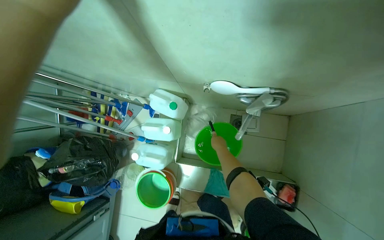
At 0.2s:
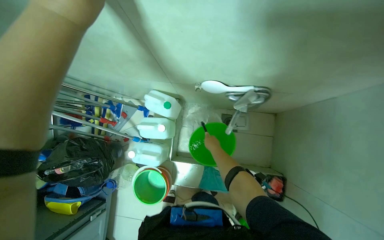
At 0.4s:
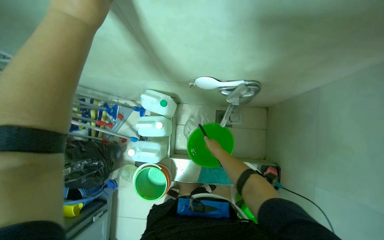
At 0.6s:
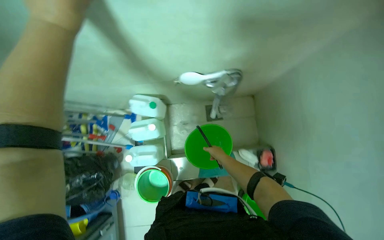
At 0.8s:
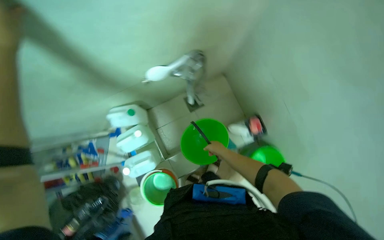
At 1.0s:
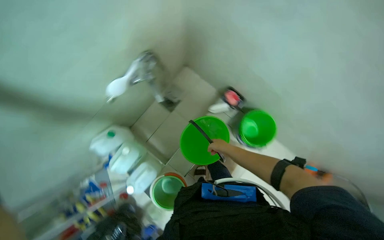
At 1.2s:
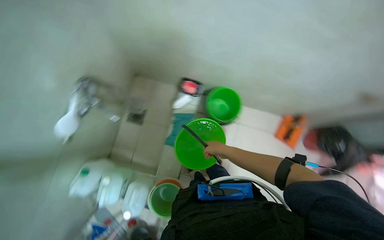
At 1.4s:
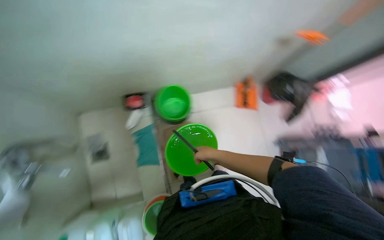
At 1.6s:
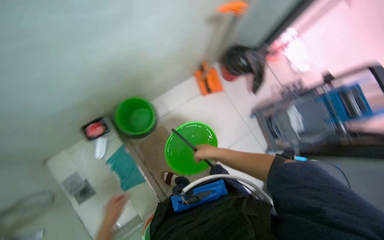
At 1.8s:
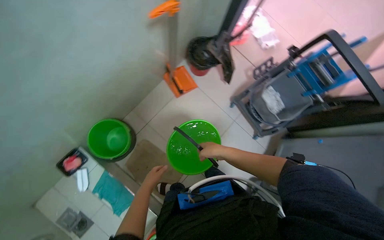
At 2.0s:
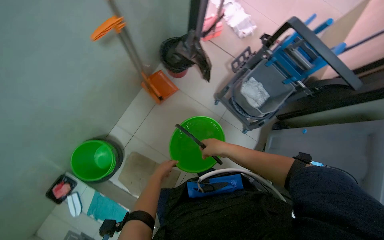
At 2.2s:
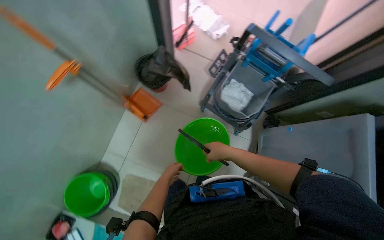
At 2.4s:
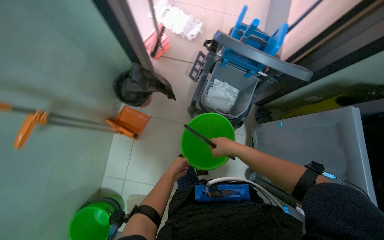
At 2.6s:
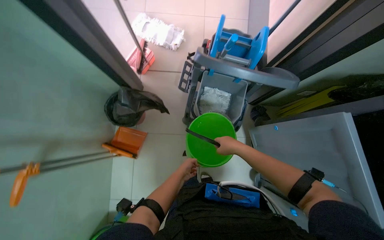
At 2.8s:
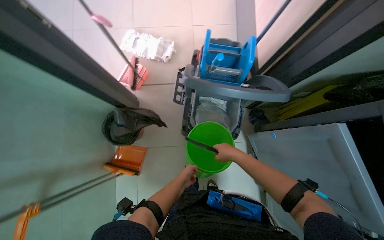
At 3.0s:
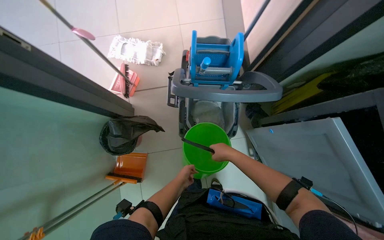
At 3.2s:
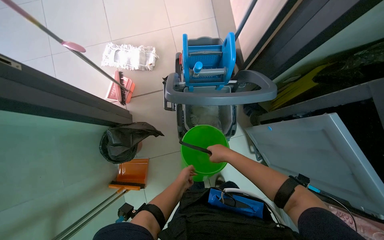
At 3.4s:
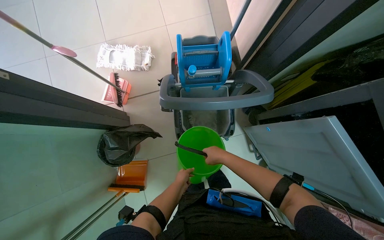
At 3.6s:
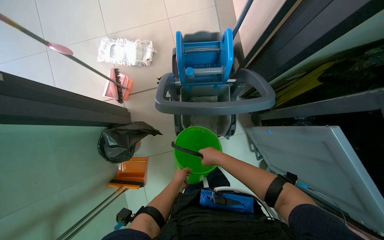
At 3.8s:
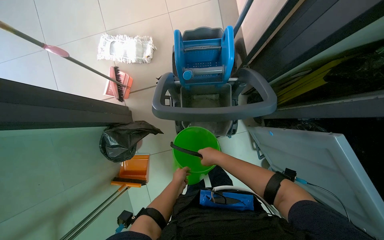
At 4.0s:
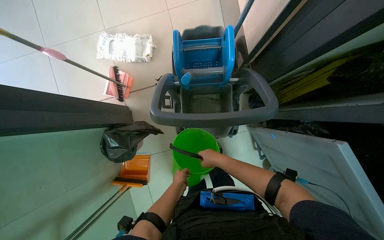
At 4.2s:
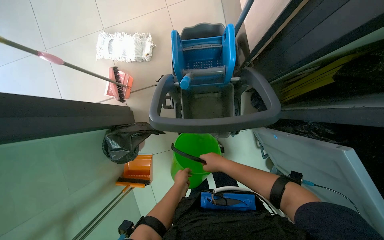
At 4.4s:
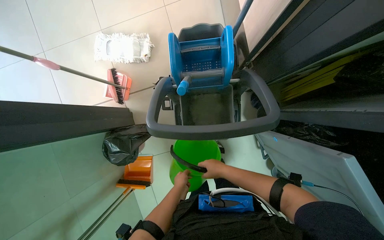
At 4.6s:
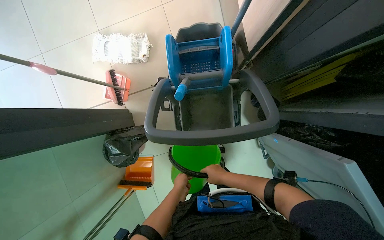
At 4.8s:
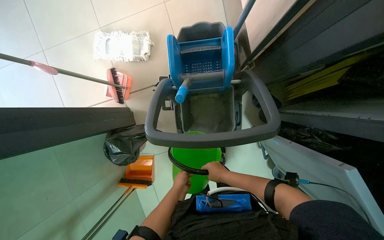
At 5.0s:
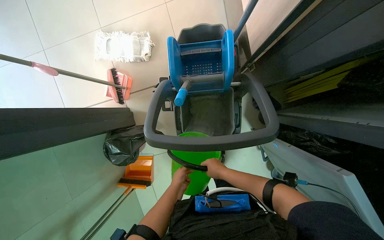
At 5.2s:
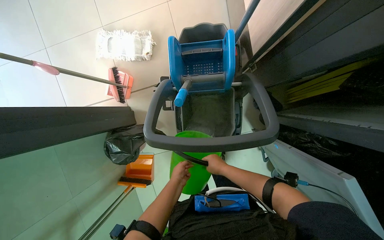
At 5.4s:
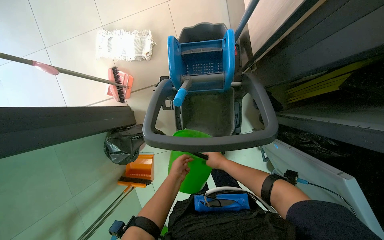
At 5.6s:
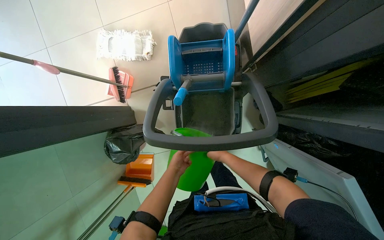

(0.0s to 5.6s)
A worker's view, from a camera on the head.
Job: preparing cleaning supplies.
The whole recording: Preparing cleaning buckets and mop. The worker wrings the mop, fills a bucket with water, and places it on the cleaning cart.
0.0s - 1.4s: The camera is carried approximately 60 cm. The head turns to the right by some 110 degrees.
1.4s - 2.8s: The camera travels some 1 m. Everything in view rotates some 80 degrees counterclockwise.
4.2s - 5.6s: The right hand moves farther from the camera, some 10 cm.

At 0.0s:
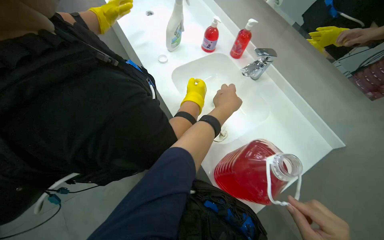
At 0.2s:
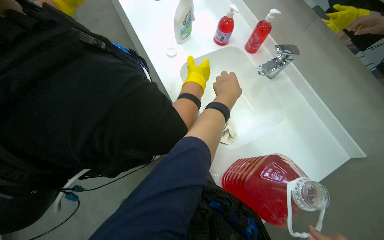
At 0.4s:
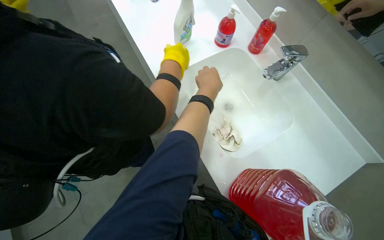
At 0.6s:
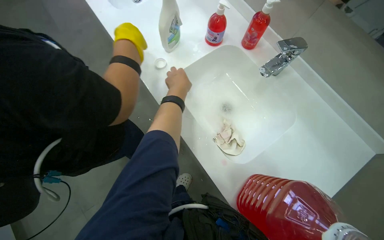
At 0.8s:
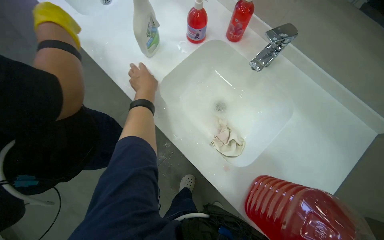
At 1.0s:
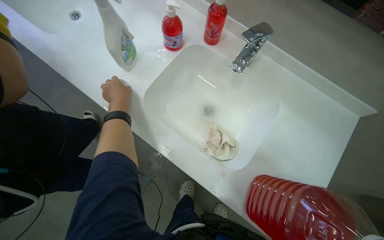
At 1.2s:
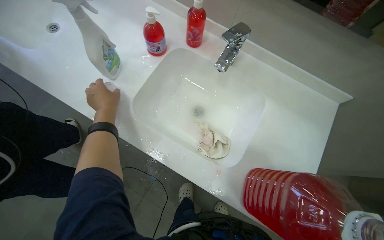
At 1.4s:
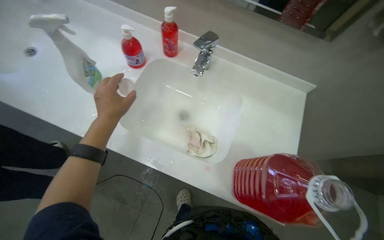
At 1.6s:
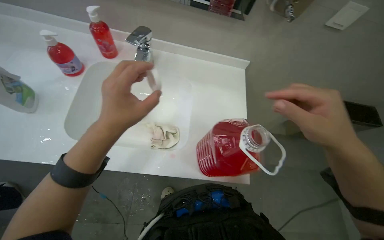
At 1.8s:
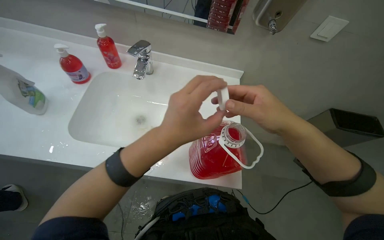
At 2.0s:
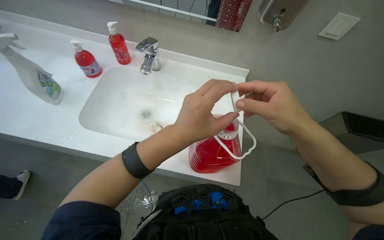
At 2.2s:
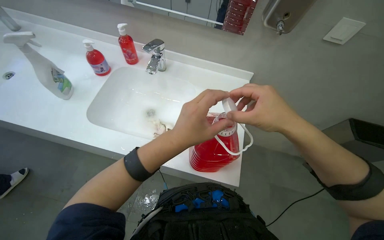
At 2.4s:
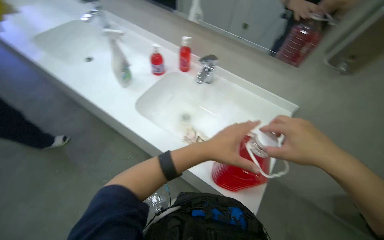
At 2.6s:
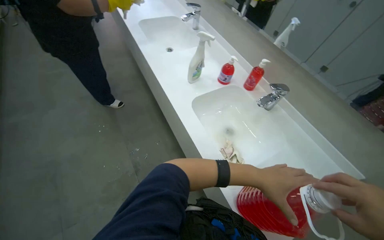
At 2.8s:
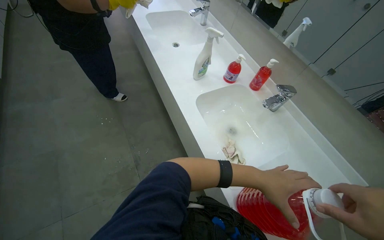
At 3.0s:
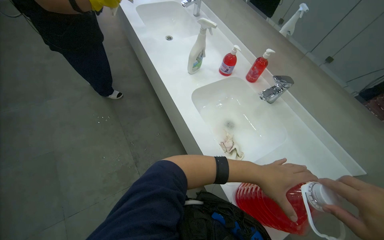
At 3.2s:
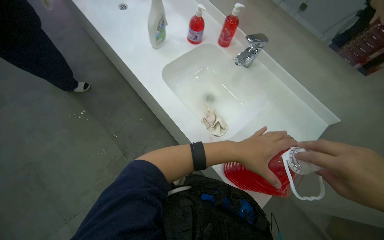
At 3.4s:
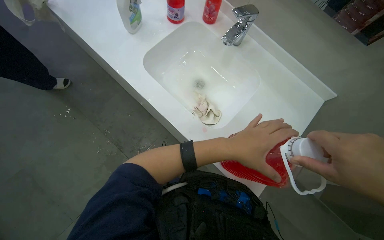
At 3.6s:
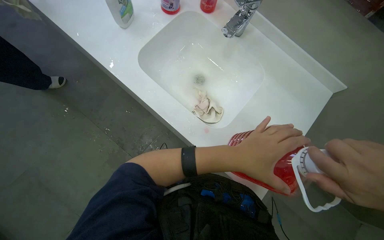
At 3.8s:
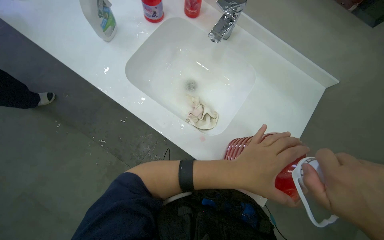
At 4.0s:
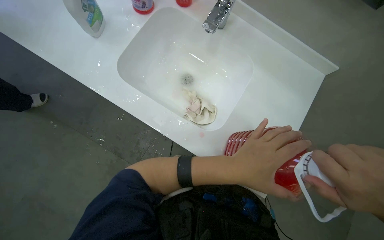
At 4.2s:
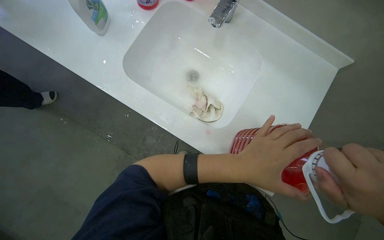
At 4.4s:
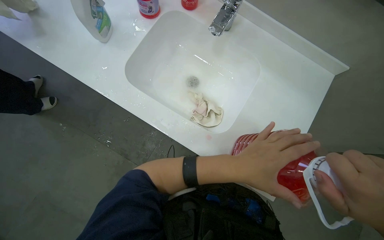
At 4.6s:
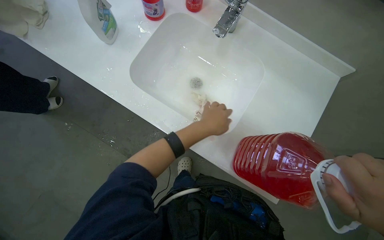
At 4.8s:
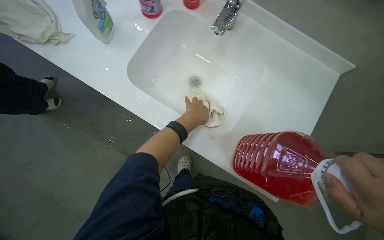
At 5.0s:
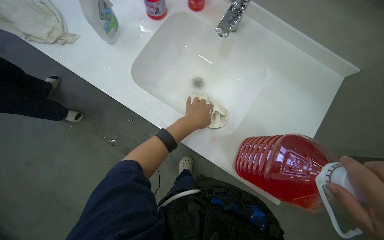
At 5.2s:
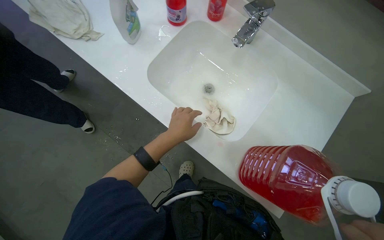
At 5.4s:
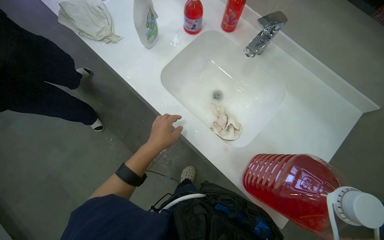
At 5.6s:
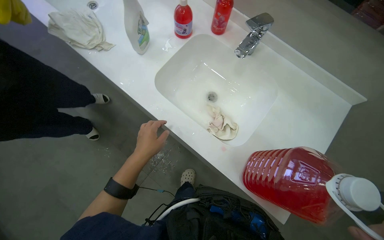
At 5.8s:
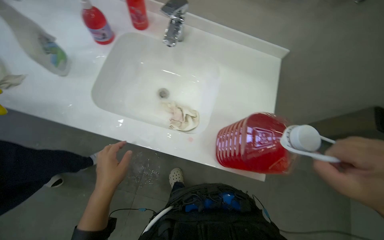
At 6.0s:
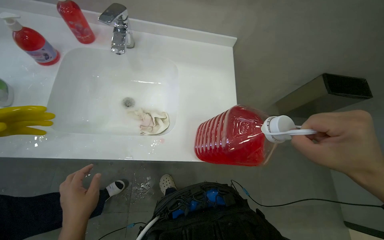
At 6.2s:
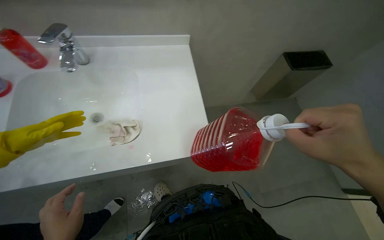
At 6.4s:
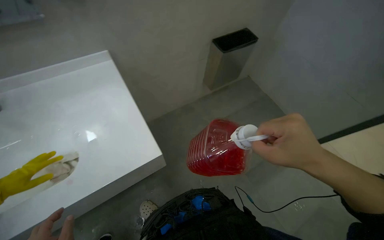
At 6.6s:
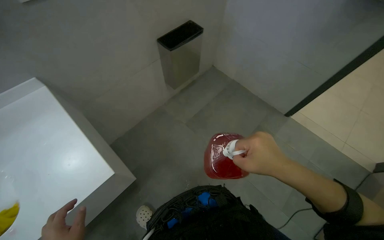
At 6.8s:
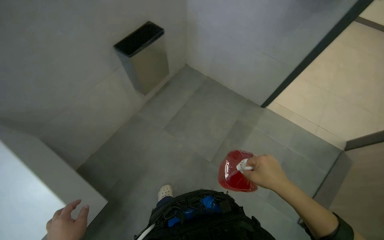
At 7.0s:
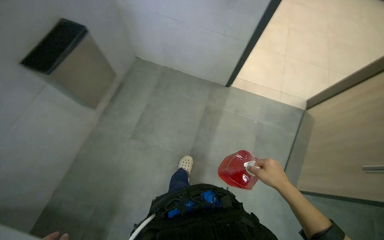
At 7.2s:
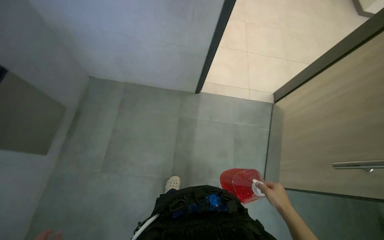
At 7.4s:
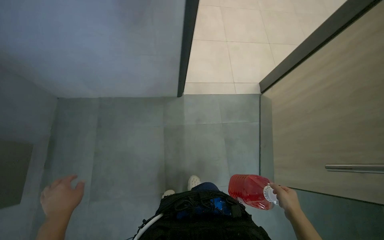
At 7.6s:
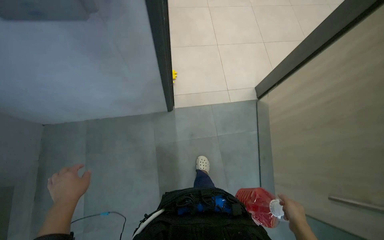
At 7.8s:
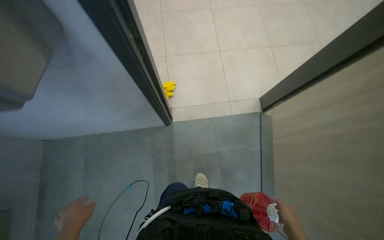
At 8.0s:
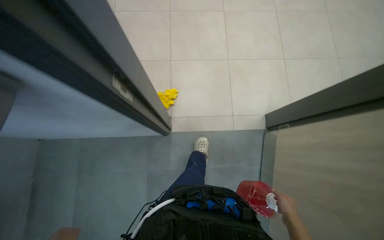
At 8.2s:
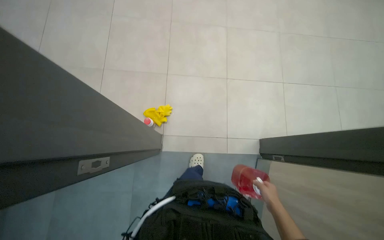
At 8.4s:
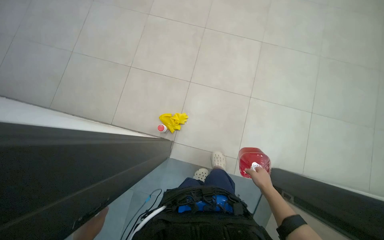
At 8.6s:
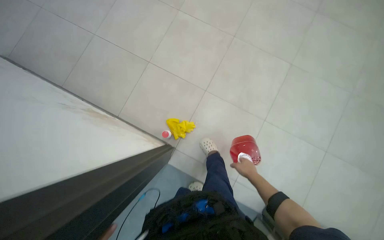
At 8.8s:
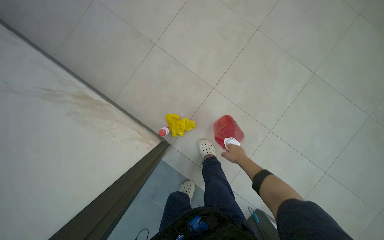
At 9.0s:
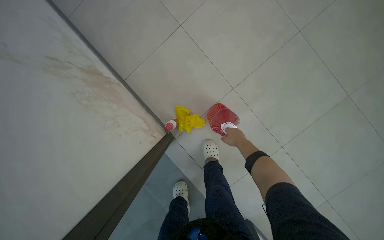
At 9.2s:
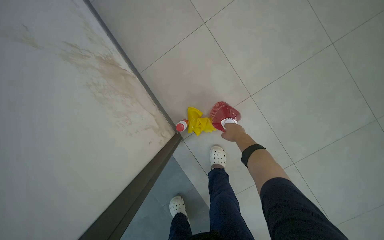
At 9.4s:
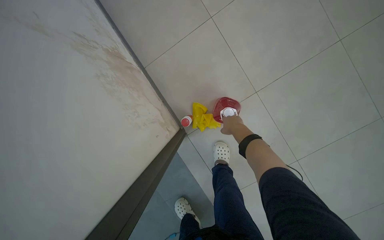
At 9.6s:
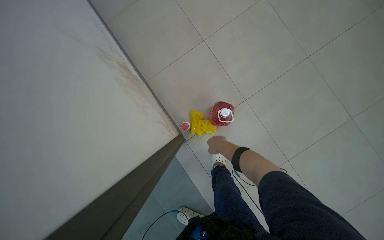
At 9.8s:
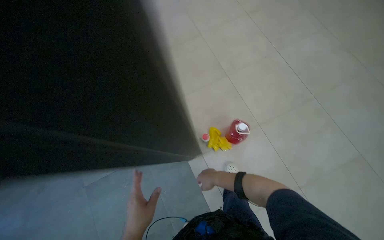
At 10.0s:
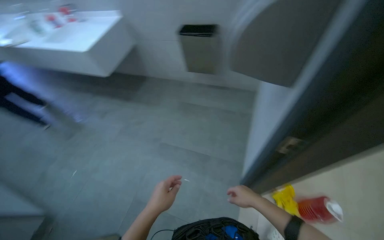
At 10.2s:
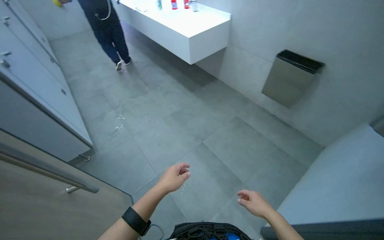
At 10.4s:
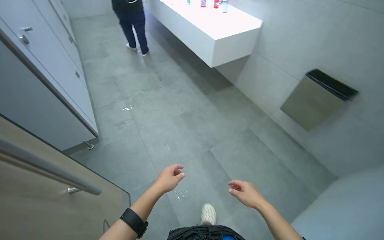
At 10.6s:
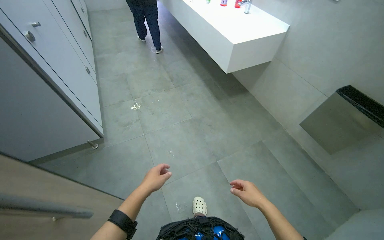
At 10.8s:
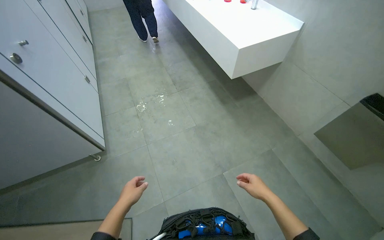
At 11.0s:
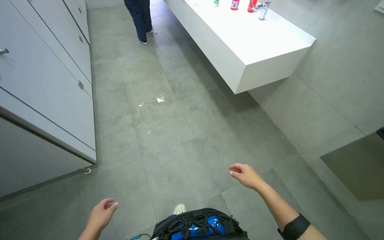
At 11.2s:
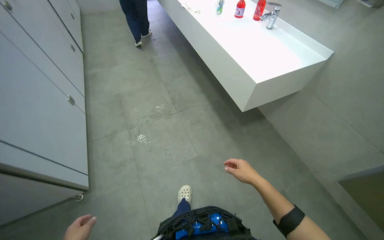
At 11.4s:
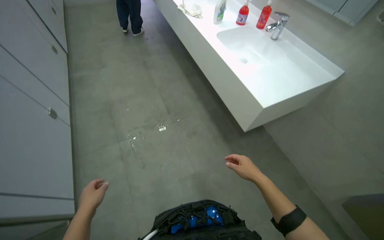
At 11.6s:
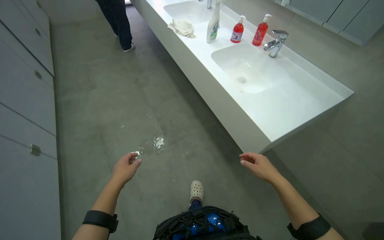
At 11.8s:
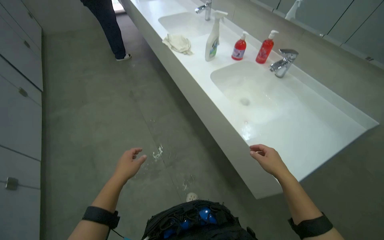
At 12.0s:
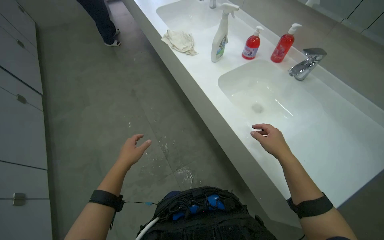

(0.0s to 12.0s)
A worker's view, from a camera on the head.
Job: preparing cleaning supplies.
The whole recording: Preparing cleaning cloth and supplies. The worker prepares a cleaning cloth by picking it up and spraying it with cleaning solution.
0.0s - 1.6s: The head turns to the right by roughly 55 degrees.
1.6s - 3.0s: The wearer looks roughly 55 degrees further to the left. The camera pitches upward, by roughly 10 degrees.
3.0s - 4.4s: The view tips downward by roughly 25 degrees. Everything in view rotates about 30 degrees counterclockwise.
4.4s - 6.0s: The wearer's head swings about 35 degrees to the right.
6.0s - 7.6s: The camera travels approximately 1 m. The head rotates some 60 degrees to the right. The wearer looks about 15 degrees further downward.
7.6s - 9.0s: The head travels roughly 1 m. The wearer looks roughly 55 degrees further to the left. The view tips downward by approximately 20 degrees.
9.0s - 10.4s: The camera travels roughly 50 cm. The wearer's head swings about 60 degrees to the left. The view tilts about 20 degrees upward.
10.4s - 12.0s: The camera travels approximately 1.5 m.

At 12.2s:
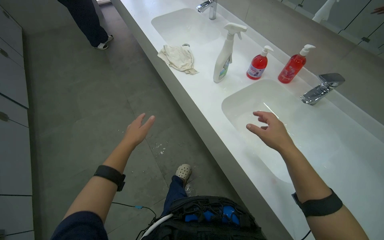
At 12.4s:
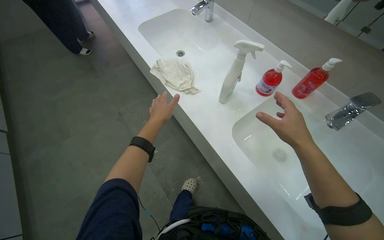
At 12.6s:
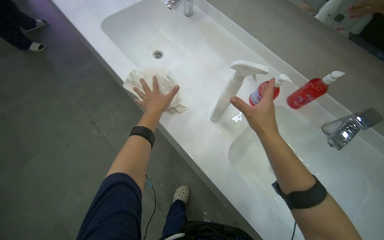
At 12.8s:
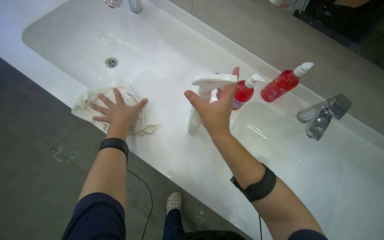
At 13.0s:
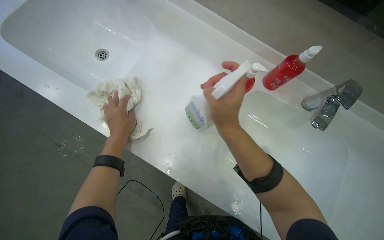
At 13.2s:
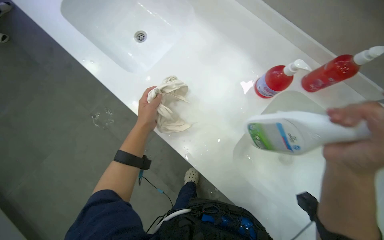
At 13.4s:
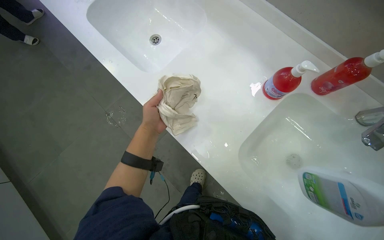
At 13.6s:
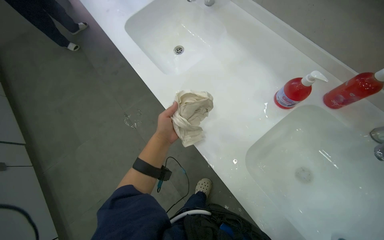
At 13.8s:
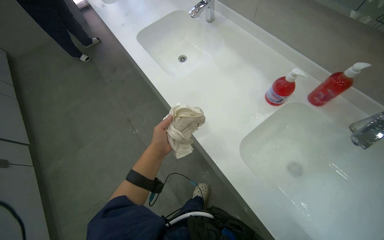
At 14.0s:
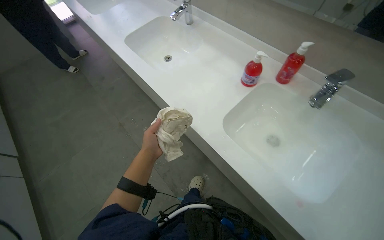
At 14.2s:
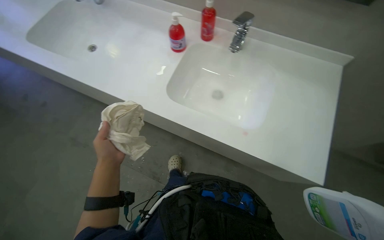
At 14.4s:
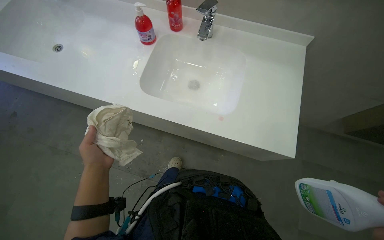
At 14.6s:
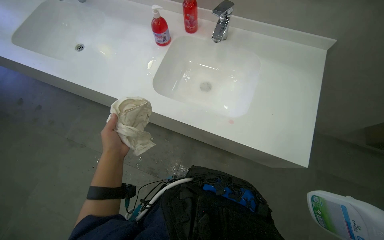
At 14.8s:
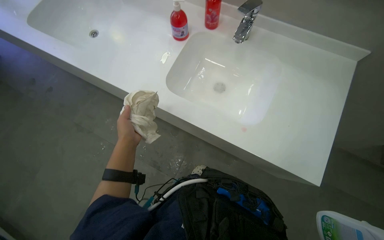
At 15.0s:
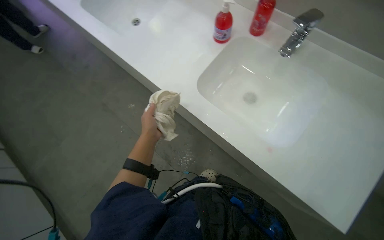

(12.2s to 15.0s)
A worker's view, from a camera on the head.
Job: preparing cleaning supplies.
The whole recording: Preparing cleaning cloth and supplies. The worker prepares a cleaning cloth by picking it up and spraying it with cleaning solution.
12.2s - 13.6s: The camera is carried some 50 cm. The camera pitches downward, by roughly 20 degrees.
